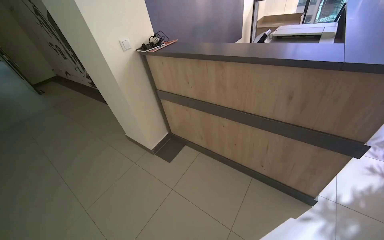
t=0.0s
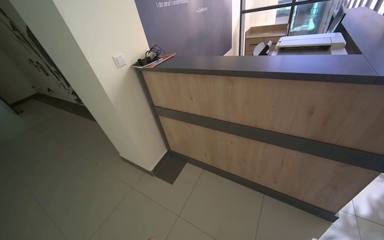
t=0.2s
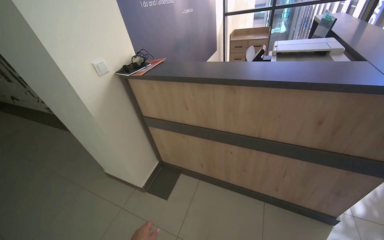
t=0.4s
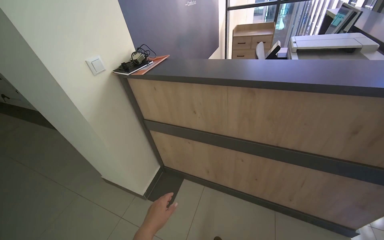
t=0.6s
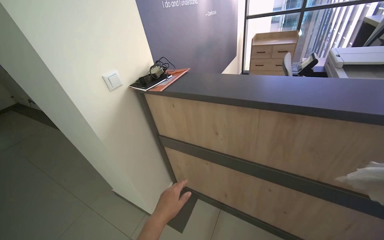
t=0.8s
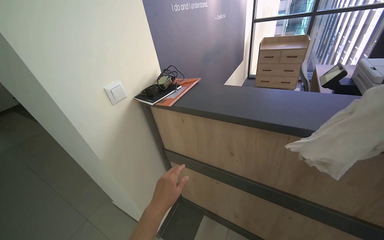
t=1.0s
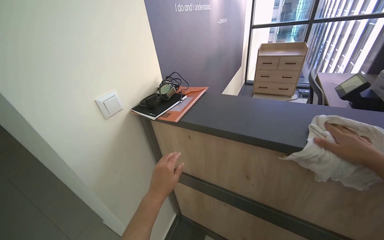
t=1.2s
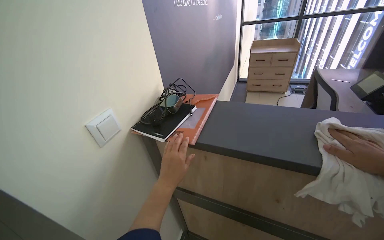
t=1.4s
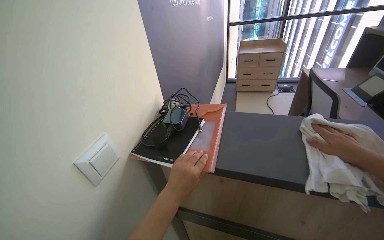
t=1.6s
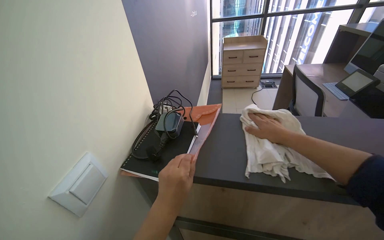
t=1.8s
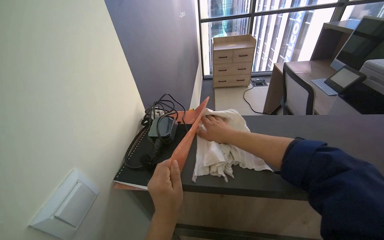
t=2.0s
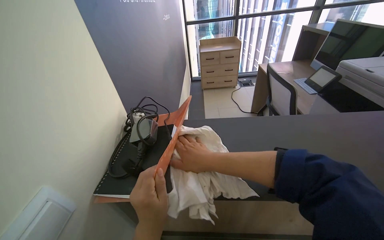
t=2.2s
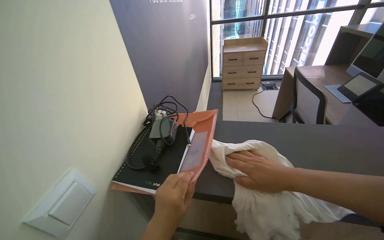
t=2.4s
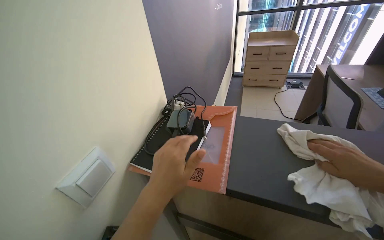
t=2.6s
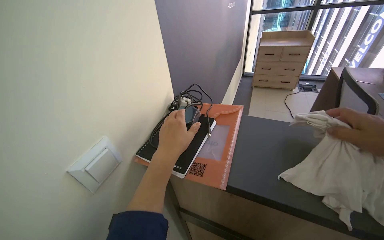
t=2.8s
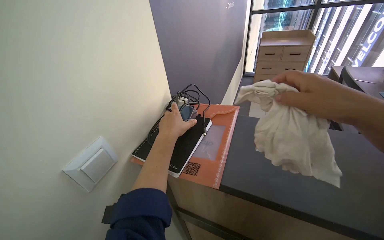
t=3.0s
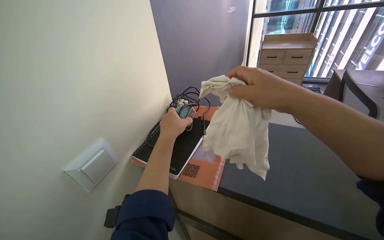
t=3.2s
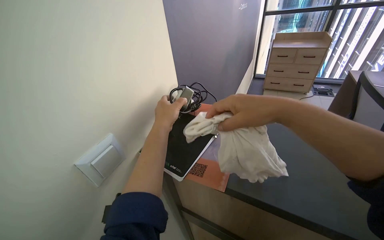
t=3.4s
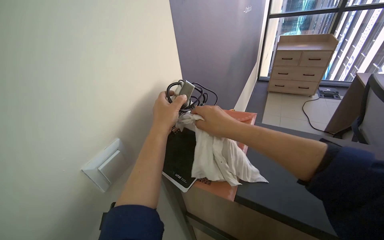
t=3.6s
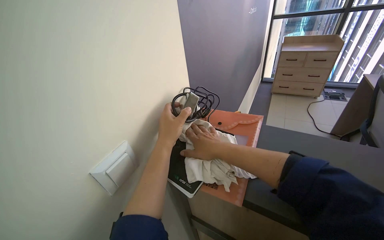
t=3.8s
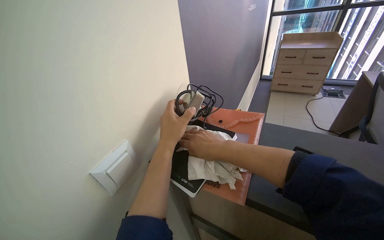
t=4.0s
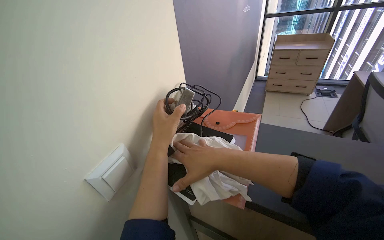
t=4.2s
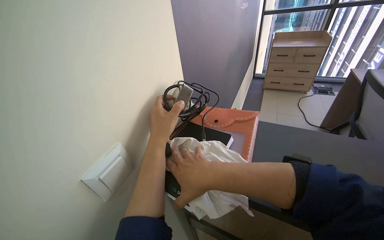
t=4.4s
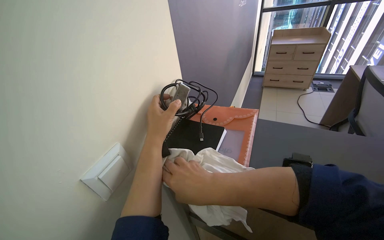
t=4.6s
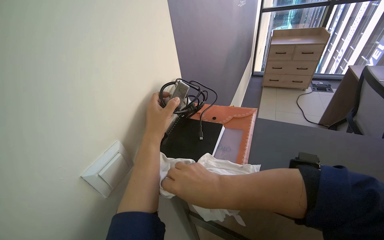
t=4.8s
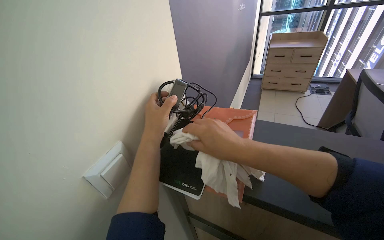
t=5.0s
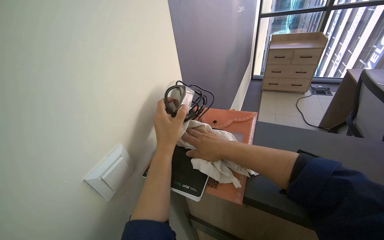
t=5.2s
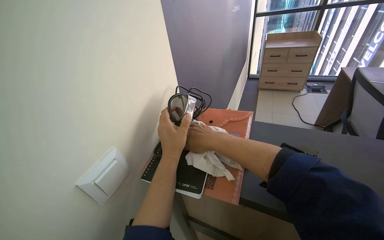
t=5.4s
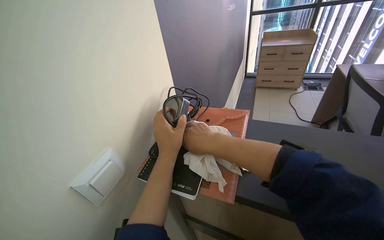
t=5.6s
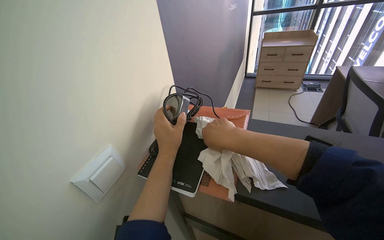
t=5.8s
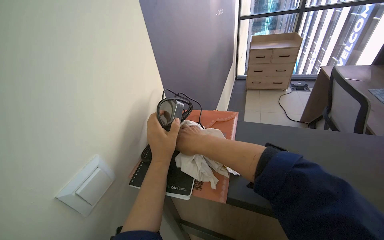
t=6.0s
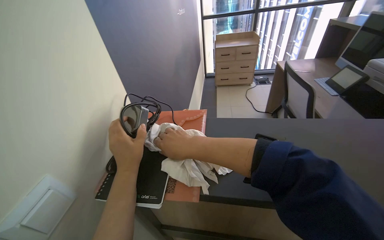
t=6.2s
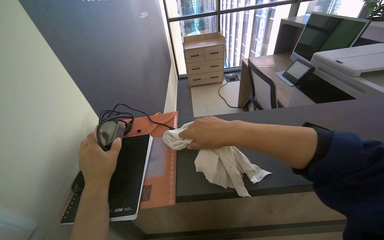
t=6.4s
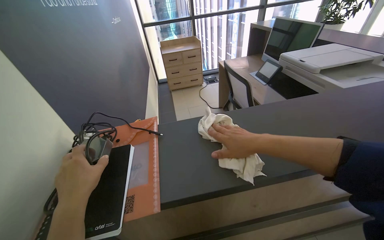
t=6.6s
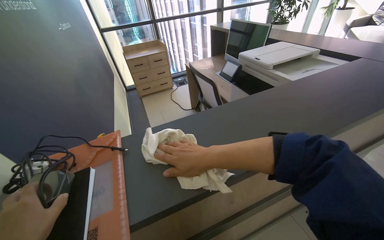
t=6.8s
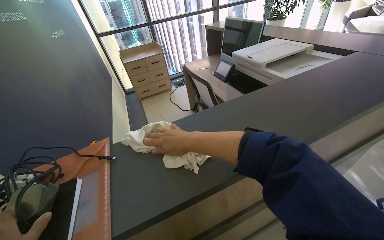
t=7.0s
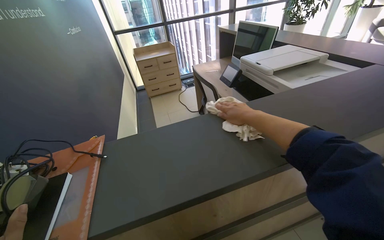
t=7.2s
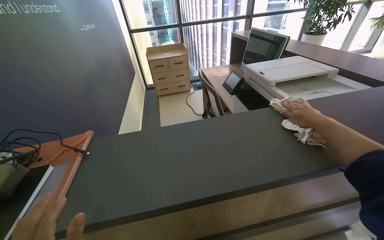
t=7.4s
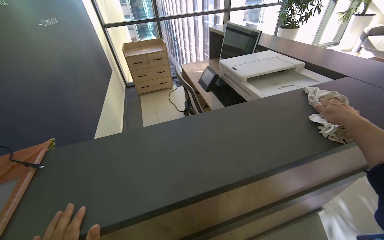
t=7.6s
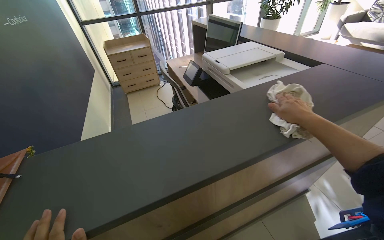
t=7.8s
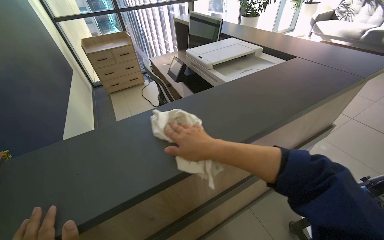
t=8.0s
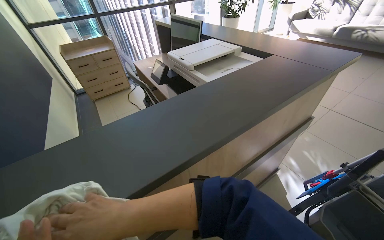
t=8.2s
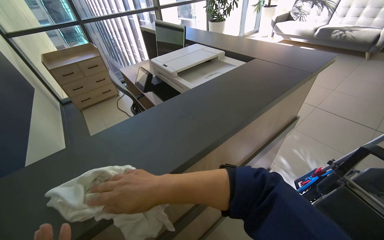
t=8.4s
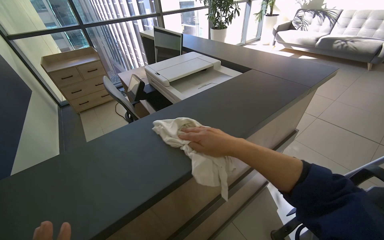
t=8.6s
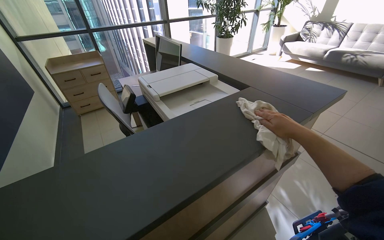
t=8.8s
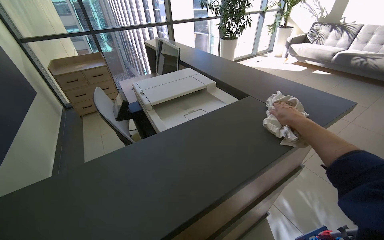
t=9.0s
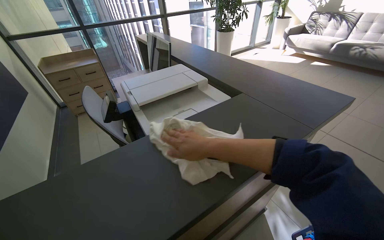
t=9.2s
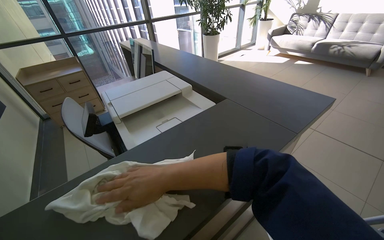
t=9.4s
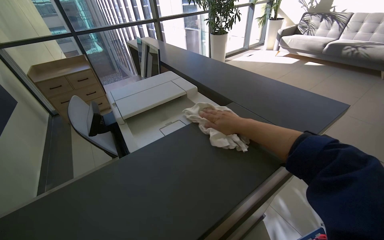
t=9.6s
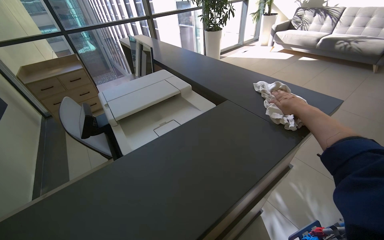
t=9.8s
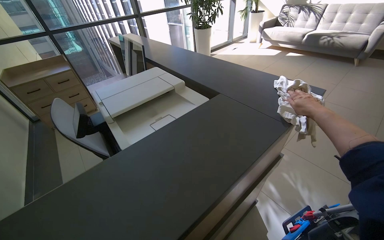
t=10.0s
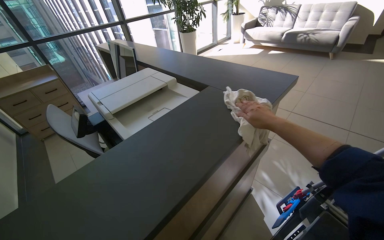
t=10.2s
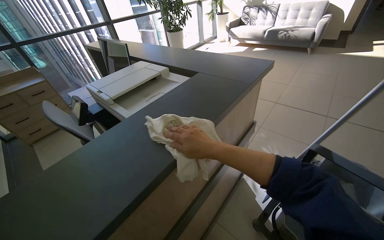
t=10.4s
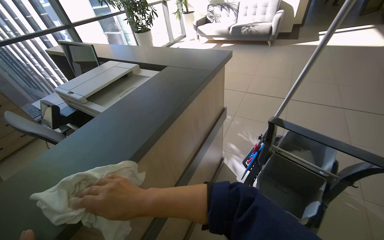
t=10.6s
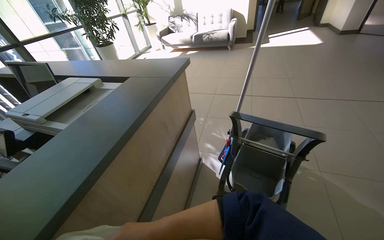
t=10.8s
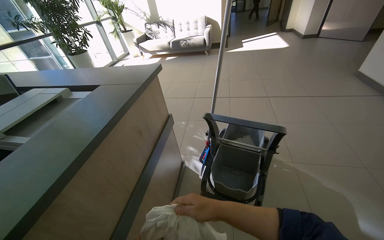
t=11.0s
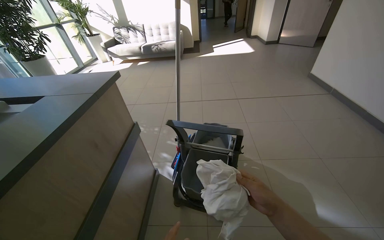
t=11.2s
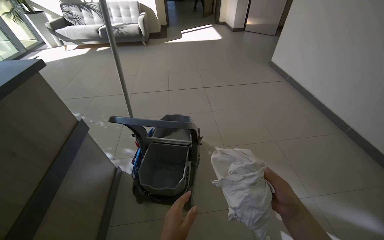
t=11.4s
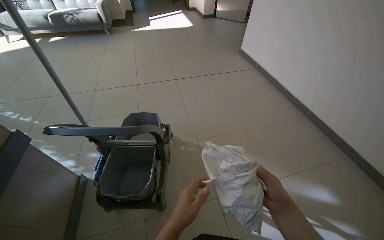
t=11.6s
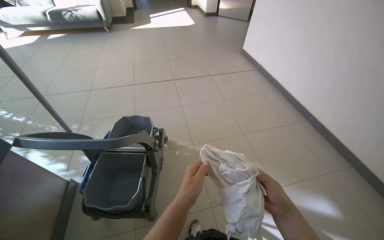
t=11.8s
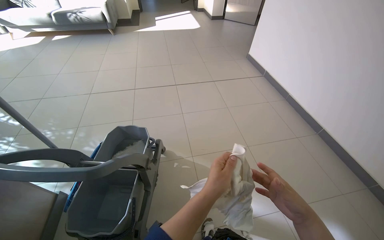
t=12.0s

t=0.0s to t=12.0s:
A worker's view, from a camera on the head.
Job: wiping surfaces.
The whole recording: Wiping reception desk. The worker wipes the surface of the reception desk with a cloth.
t=0.0s to t=1.6s: The wearer moves roughly 1 m. The view swings approximately 15 degrees to the right.
t=1.6s to t=3.0s: The left hand is displaced up the picture by roughly 15 cm.
t=3.0s to t=4.4s: The right hand travels to the left and farther from the camera by roughly 30 cm.
t=6.0s to t=7.6s: The wearer looks about 35 degrees further to the right.
t=7.6s to t=9.0s: The right hand is displaced farther from the camera by roughly 10 cm, and moves roughly 40 cm to the left and comes back.
t=9.0s to t=10.4s: The head rotates roughly 20 degrees to the right. The right hand moves left and right over some 50 cm, changing direction 2 times.
t=10.4s to t=12.0s: The camera is carried roughly 80 cm. The head rotates about 50 degrees to the right.

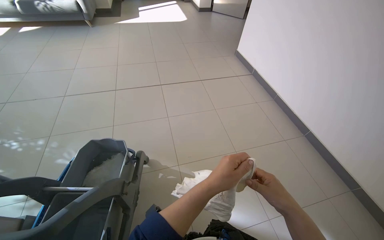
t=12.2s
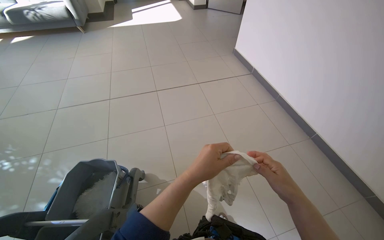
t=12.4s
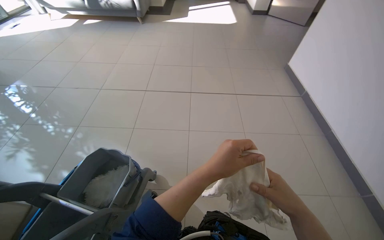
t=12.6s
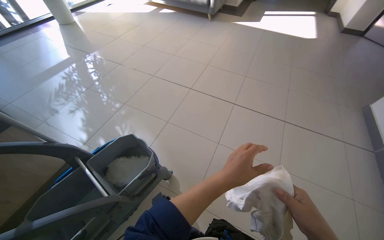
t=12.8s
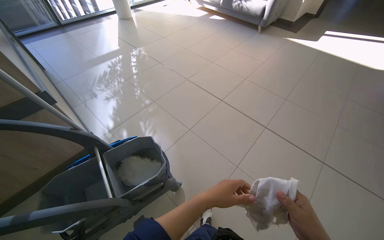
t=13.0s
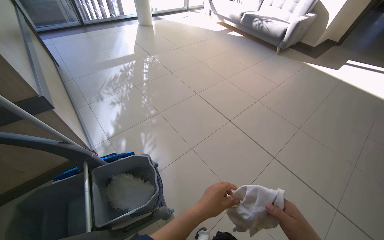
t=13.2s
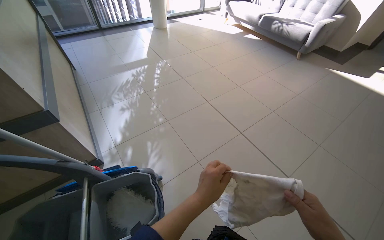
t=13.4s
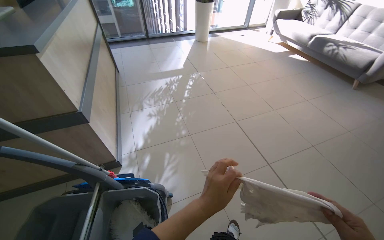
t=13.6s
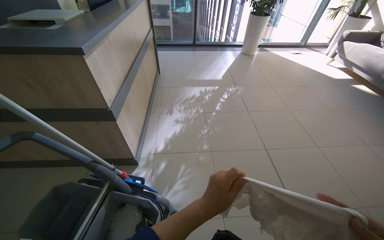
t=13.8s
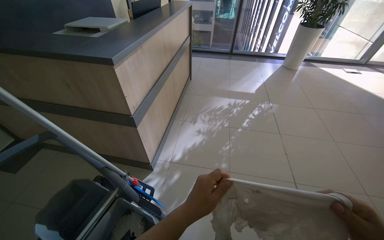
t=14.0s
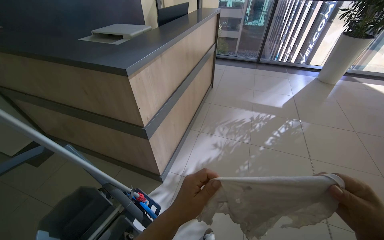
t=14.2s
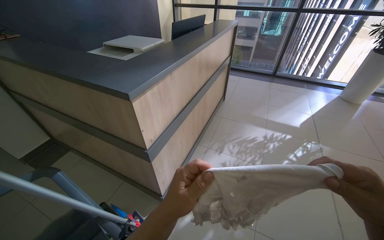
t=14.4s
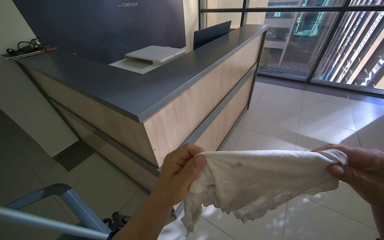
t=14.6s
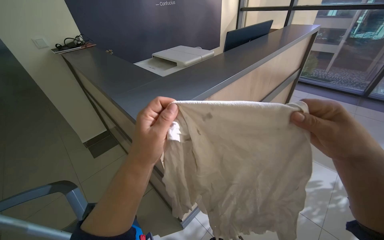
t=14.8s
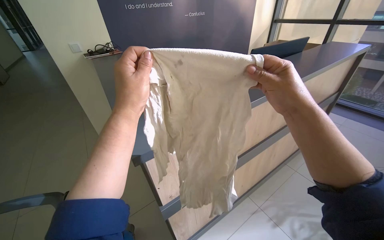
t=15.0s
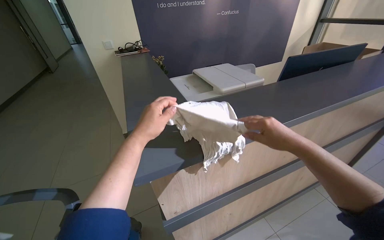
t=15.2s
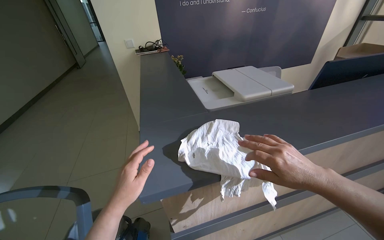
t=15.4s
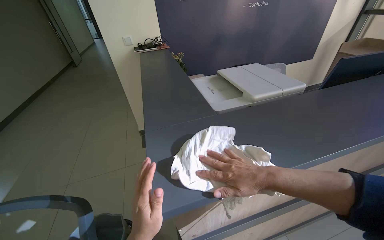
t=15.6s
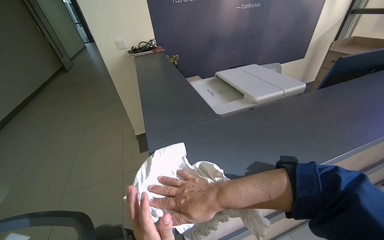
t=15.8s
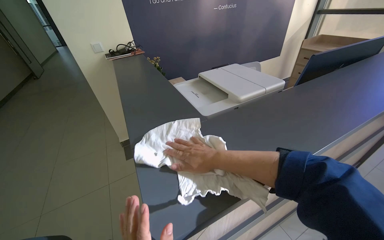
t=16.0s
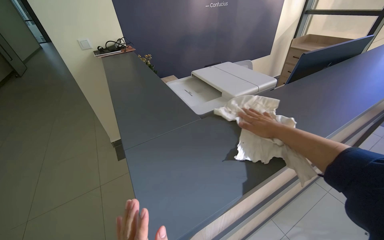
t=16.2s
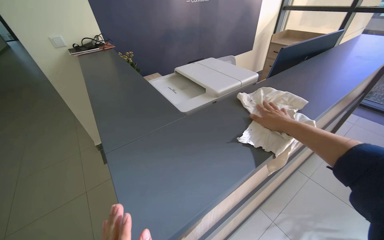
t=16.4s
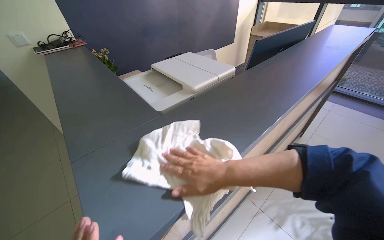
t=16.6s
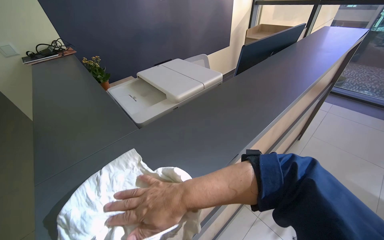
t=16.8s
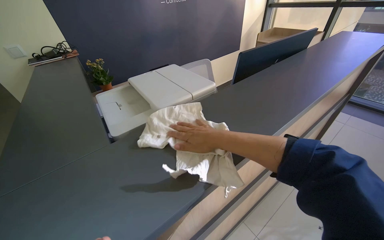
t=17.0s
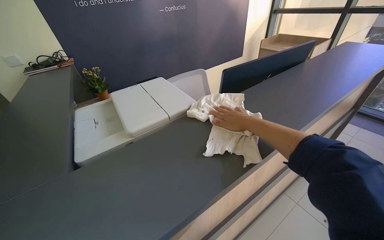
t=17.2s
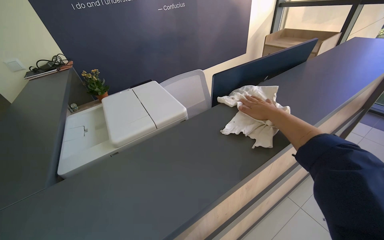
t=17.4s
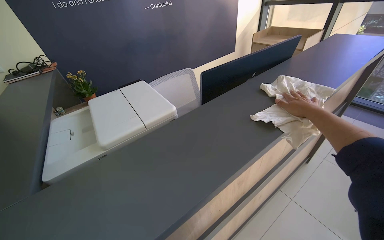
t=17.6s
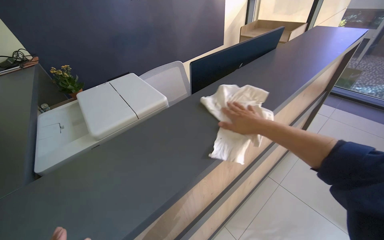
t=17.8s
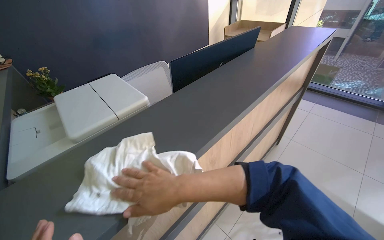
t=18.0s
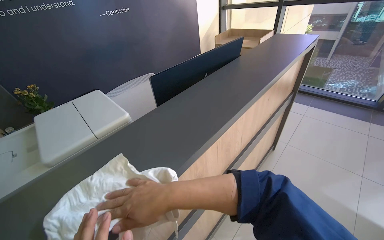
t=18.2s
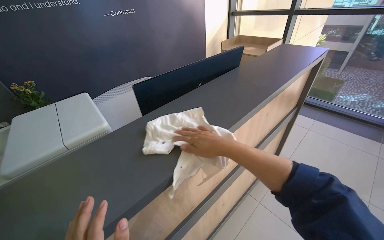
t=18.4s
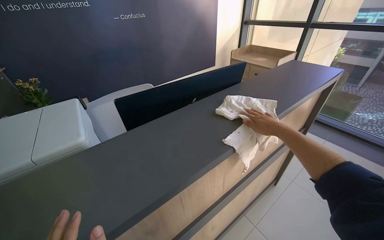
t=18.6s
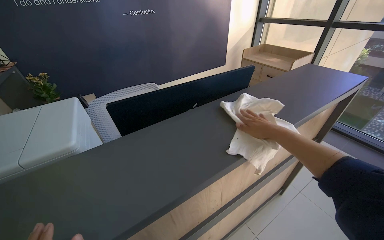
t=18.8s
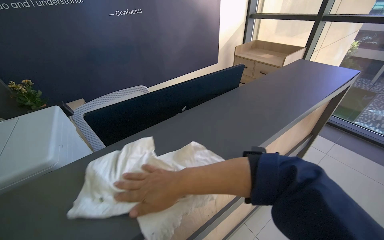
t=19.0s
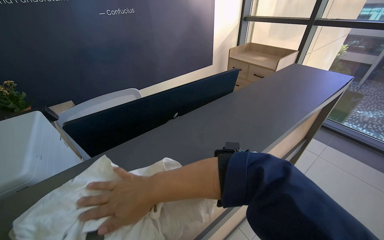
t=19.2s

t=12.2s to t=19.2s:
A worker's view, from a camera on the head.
Job: wiping surfaces.
The whole recording: Wiping reception desk. The worker wipes the surface of the reception desk with a cloth.
t=12.2s to t=13.6s: The wearer moves about 80 cm. The wearer looks about 85 degrees further to the left.
t=13.6s to t=15.0s: The head travels approximately 80 cm. The wearer looks about 75 degrees further to the left.
t=16.4s to t=17.8s: The camera is carried to the right, roughly 40 cm.
t=17.8s to t=19.2s: The camera travels some 40 cm.
